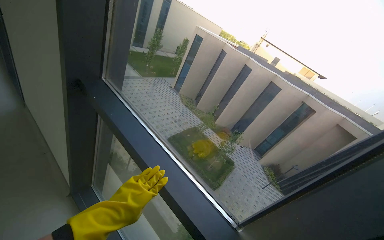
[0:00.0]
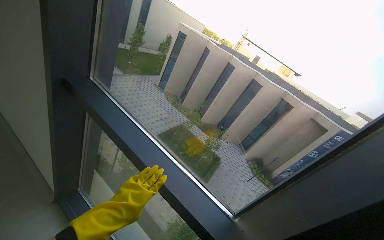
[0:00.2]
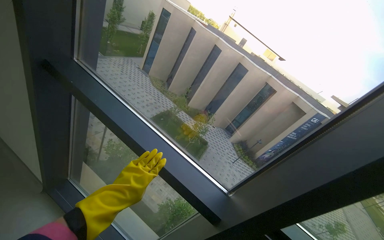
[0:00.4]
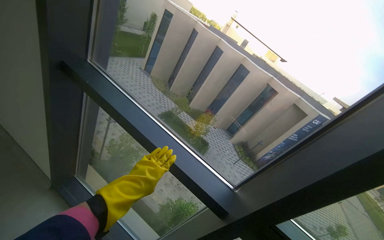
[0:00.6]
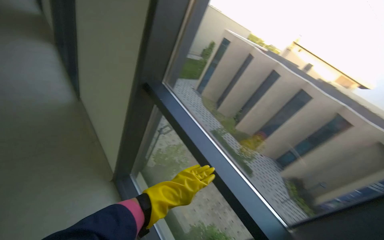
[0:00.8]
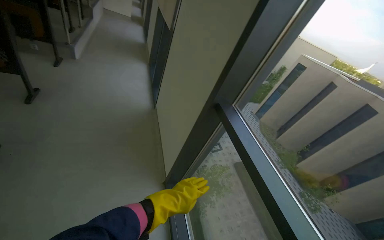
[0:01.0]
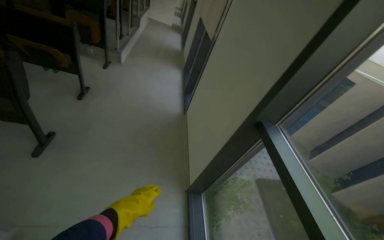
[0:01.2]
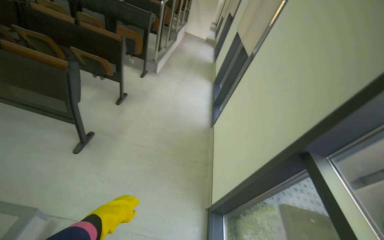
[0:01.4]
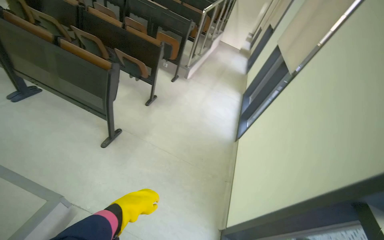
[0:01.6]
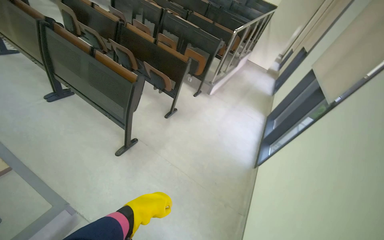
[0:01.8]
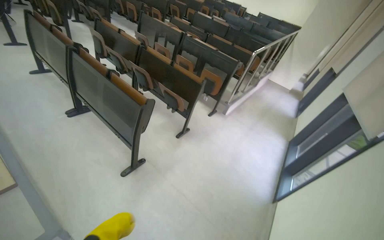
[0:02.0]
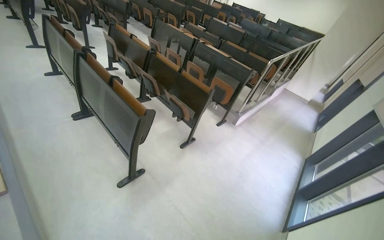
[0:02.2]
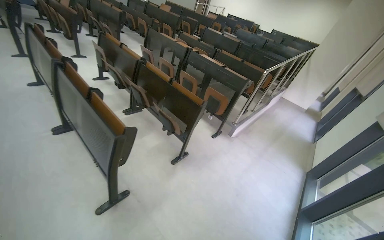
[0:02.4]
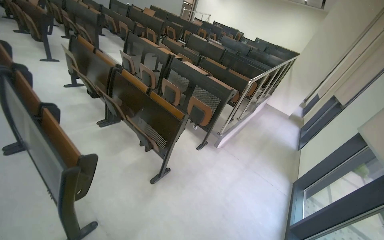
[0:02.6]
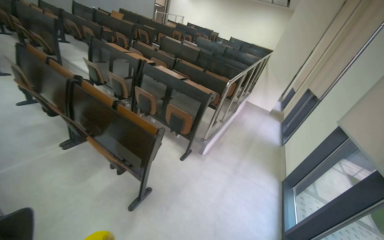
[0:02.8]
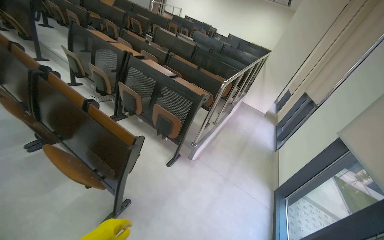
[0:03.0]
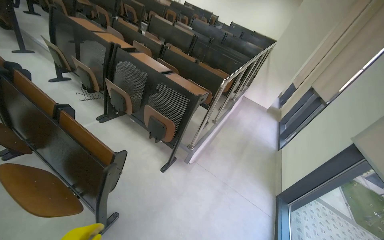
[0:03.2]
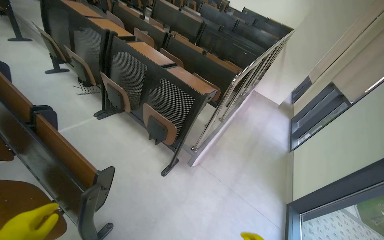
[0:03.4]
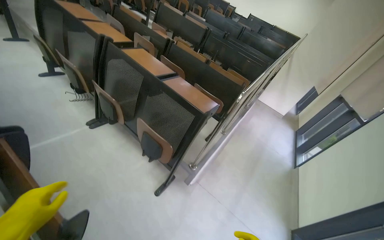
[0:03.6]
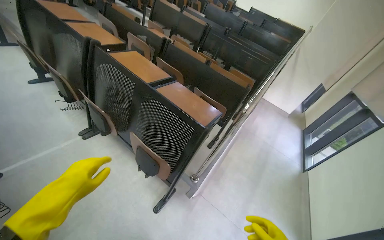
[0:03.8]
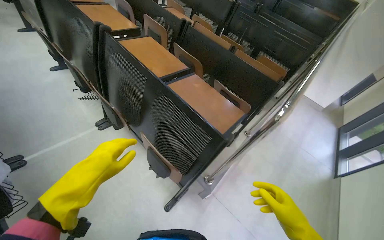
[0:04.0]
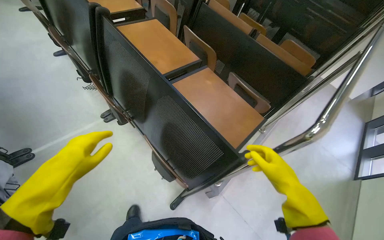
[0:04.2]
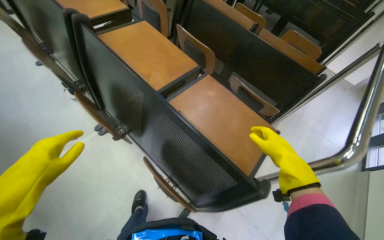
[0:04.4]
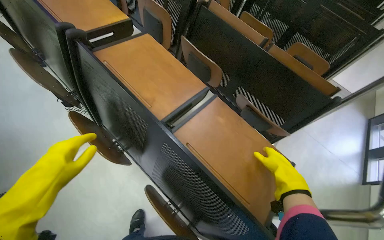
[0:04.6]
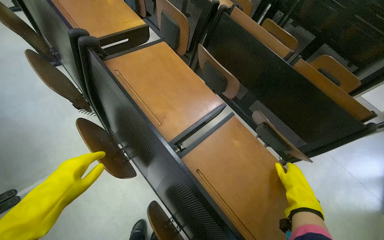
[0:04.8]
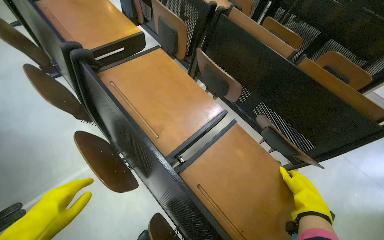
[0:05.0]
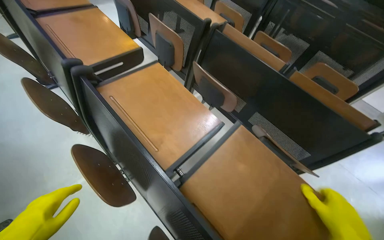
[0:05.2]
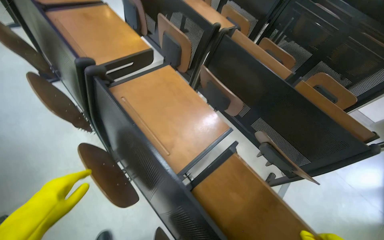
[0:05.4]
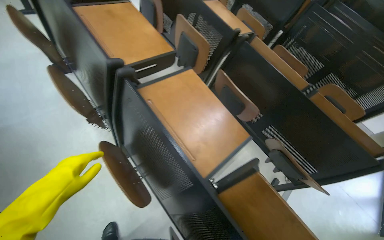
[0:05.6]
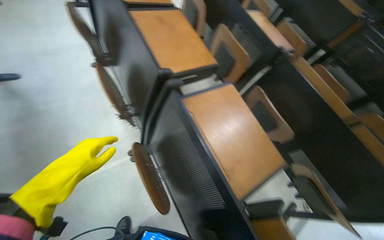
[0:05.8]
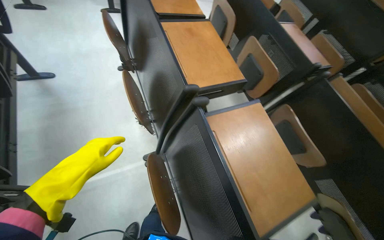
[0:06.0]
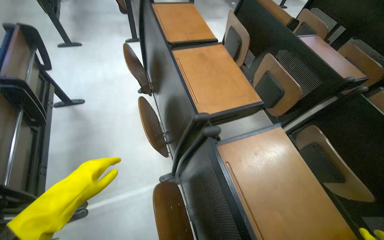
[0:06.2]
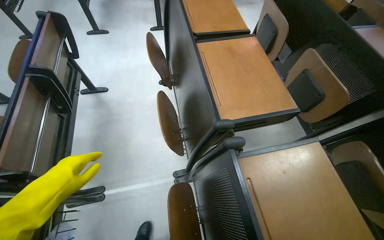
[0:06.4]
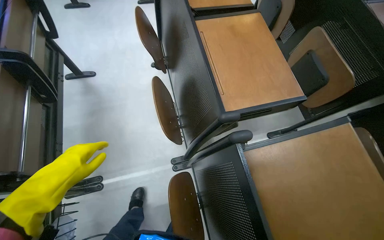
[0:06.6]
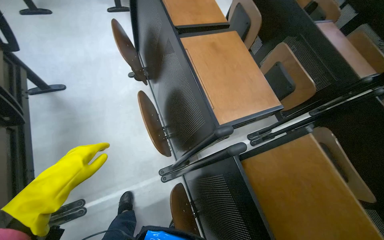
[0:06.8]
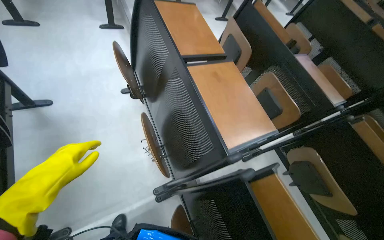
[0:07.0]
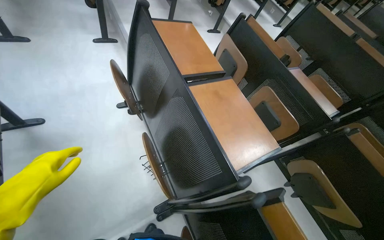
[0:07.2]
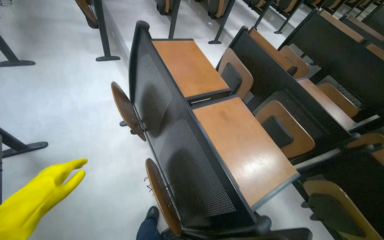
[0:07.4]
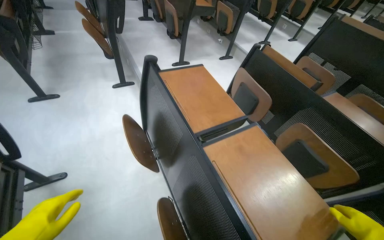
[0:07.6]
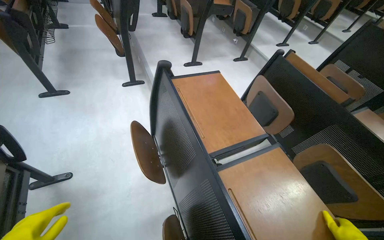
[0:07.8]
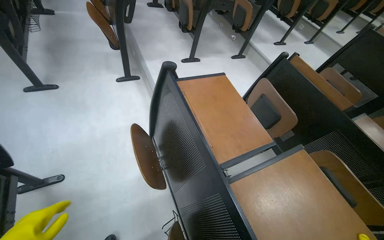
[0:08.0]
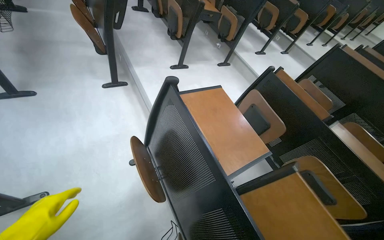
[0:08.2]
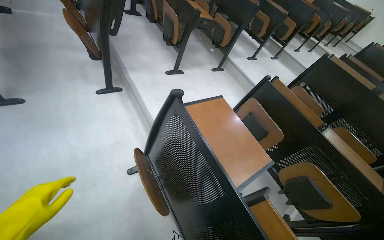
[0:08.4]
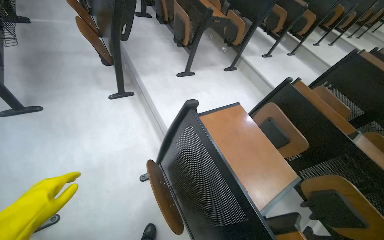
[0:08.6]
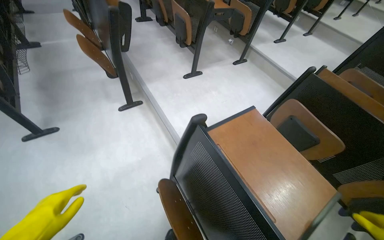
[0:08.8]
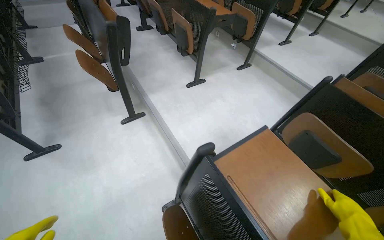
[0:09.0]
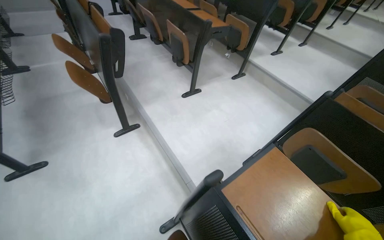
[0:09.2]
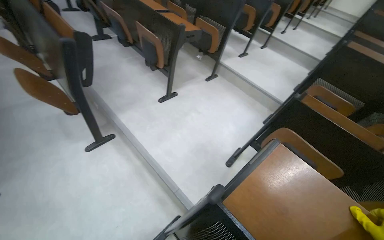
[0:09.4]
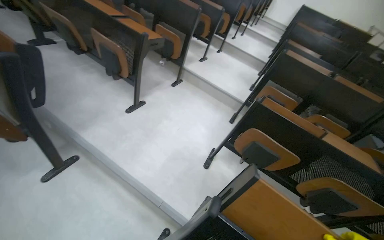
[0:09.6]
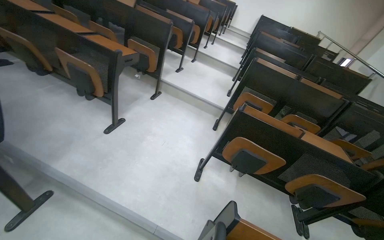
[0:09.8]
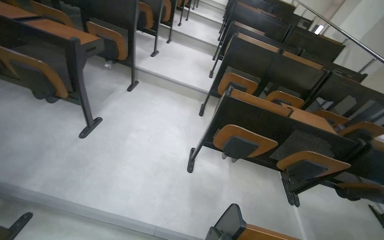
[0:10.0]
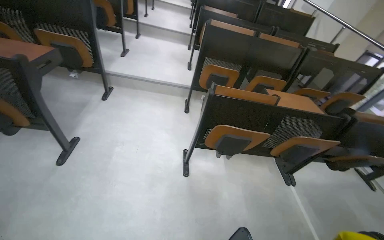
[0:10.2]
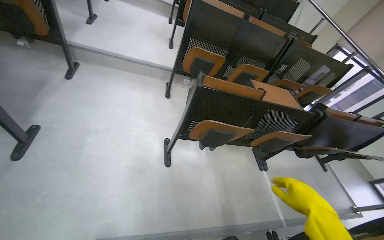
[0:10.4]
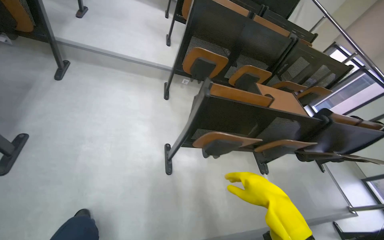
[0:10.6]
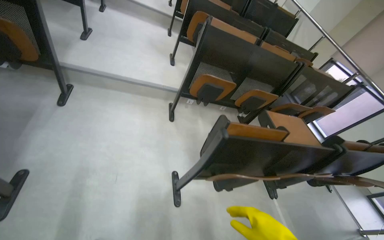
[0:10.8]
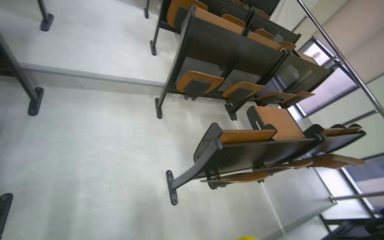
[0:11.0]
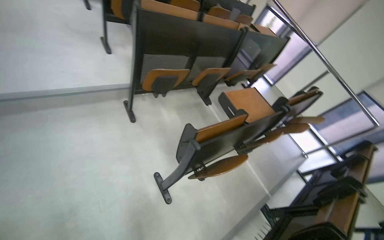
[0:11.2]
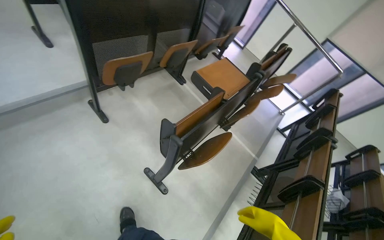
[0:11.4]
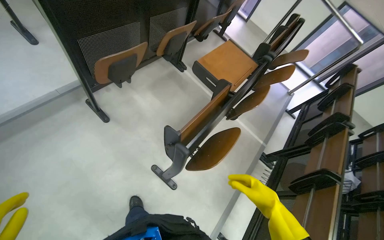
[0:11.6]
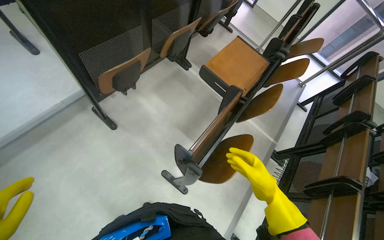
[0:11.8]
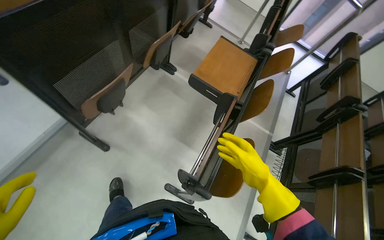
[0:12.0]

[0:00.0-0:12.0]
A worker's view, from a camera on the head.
Job: organizing items.
The whole recording: Organizing and cleaning auditorium desks. The worker sprays, wipes, and adjusts the desks and chairs in the auditorium.
0:00.0 to 0:01.6: The head travels approximately 40 cm. The wearer looks about 65 degrees further to the left. The view tips upward by some 15 degrees.
0:01.6 to 0:03.0: The camera is carried roughly 1.5 m. The view tips upward by some 15 degrees.
0:03.0 to 0:04.4: The camera is carried about 1.5 m. The camera pitches downward, by about 20 degrees.
0:04.4 to 0:06.0: The head travels about 60 cm.
0:06.0 to 0:07.6: The wearer moves approximately 60 cm.
0:07.6 to 0:09.0: The camera travels about 70 cm.
0:09.0 to 0:10.4: The wearer moves some 60 cm. The wearer looks roughly 65 degrees further to the right. The view tilts roughly 15 degrees downward.
0:10.4 to 0:12.0: The camera is carried approximately 1 m. The wearer looks about 50 degrees further to the right. The view tips downward by approximately 35 degrees.

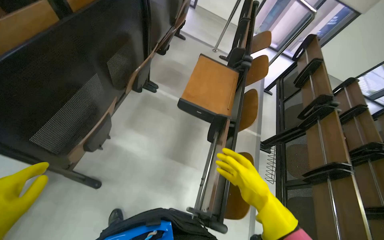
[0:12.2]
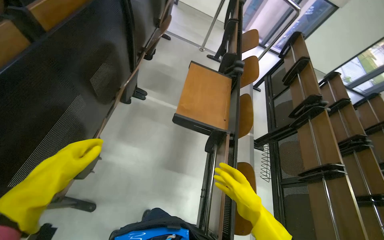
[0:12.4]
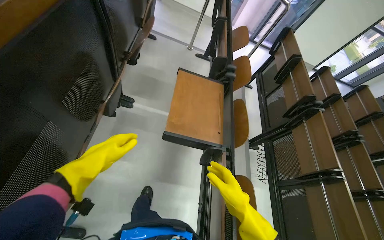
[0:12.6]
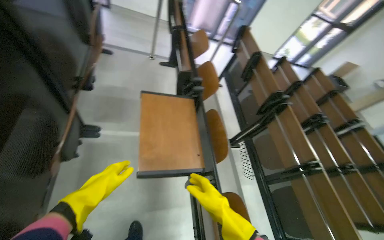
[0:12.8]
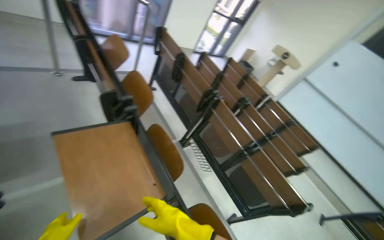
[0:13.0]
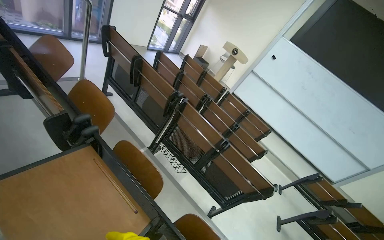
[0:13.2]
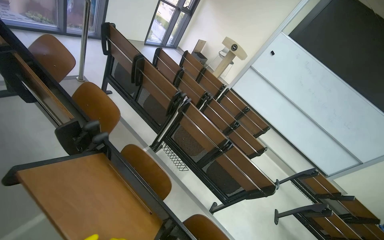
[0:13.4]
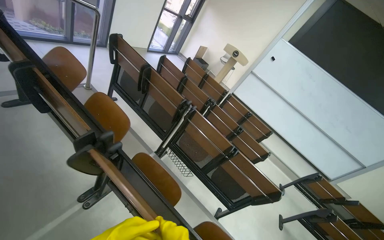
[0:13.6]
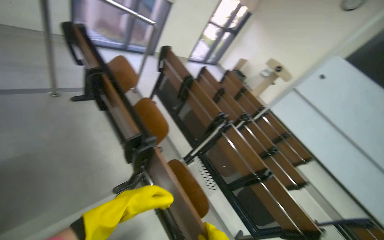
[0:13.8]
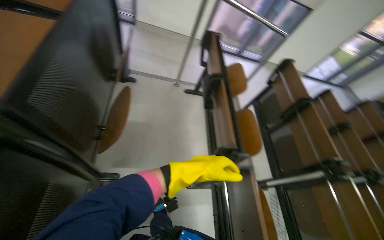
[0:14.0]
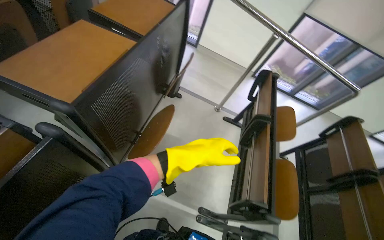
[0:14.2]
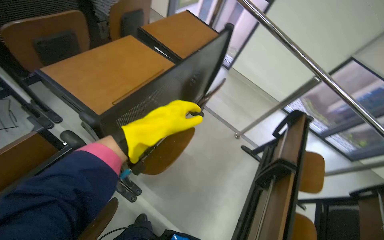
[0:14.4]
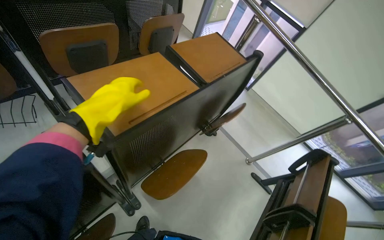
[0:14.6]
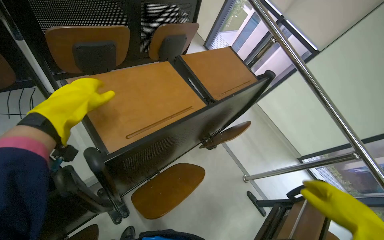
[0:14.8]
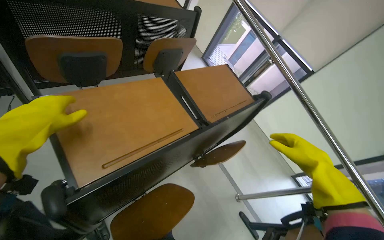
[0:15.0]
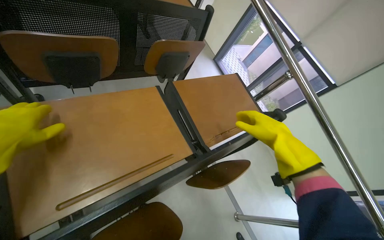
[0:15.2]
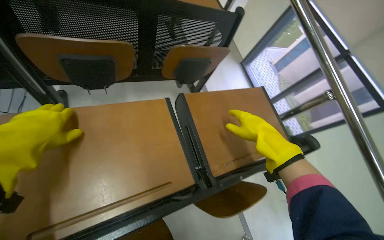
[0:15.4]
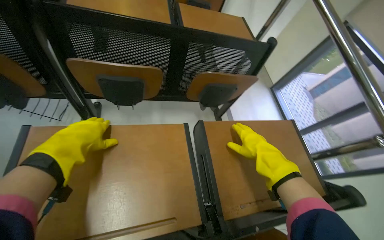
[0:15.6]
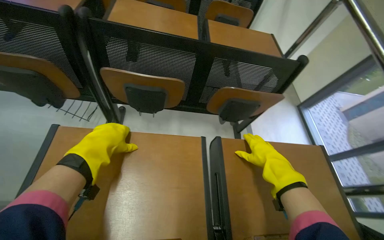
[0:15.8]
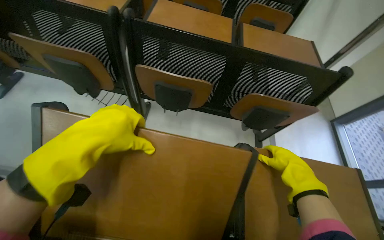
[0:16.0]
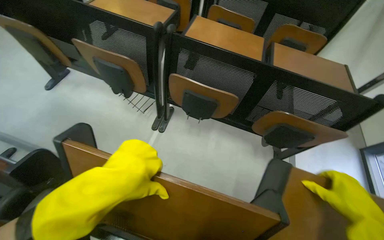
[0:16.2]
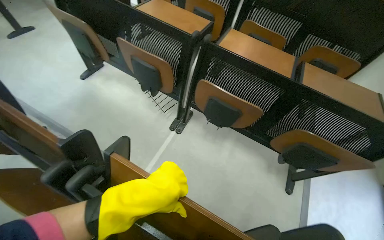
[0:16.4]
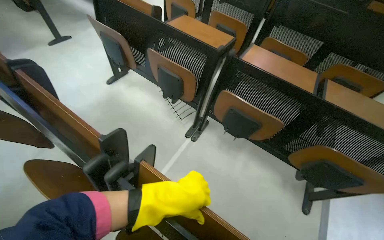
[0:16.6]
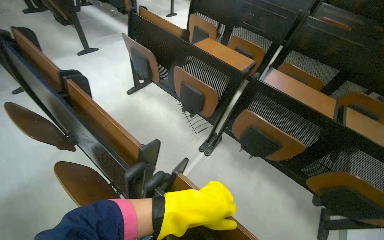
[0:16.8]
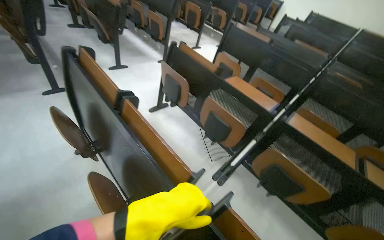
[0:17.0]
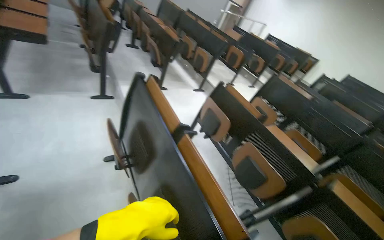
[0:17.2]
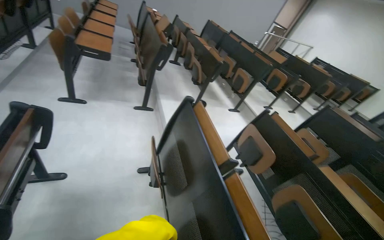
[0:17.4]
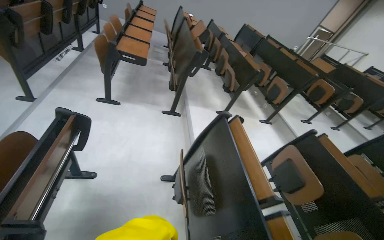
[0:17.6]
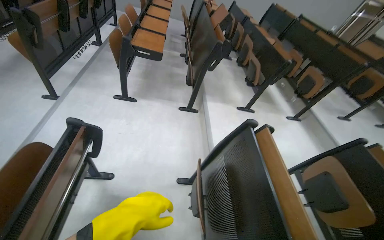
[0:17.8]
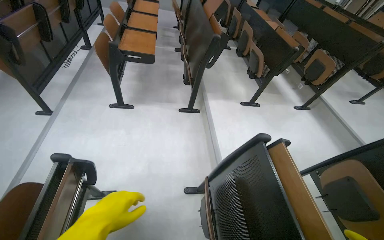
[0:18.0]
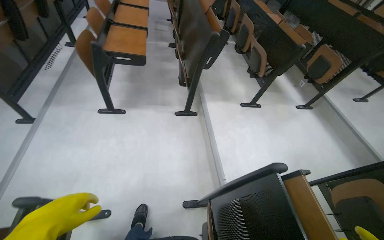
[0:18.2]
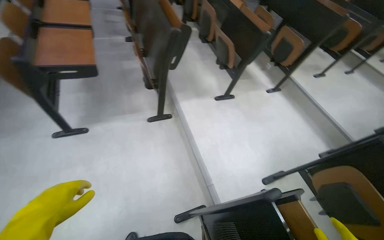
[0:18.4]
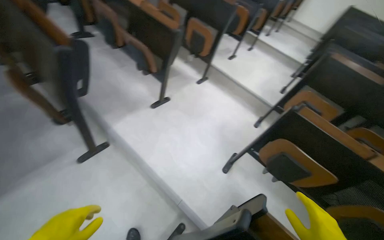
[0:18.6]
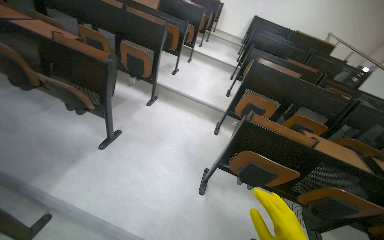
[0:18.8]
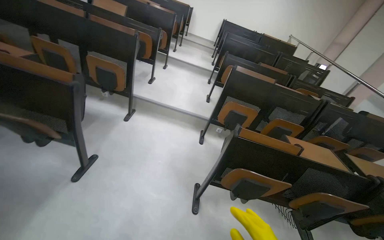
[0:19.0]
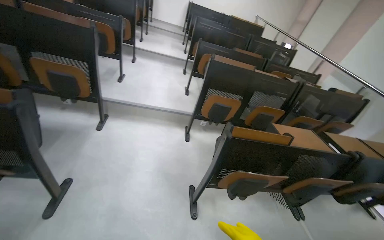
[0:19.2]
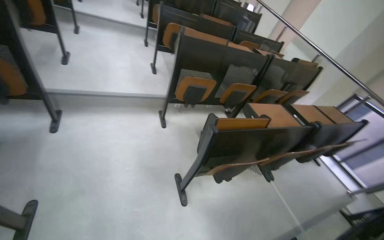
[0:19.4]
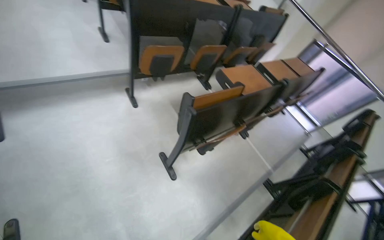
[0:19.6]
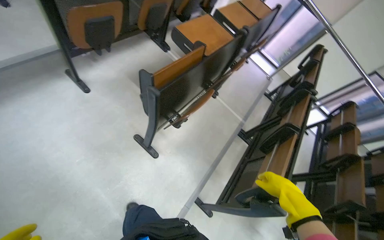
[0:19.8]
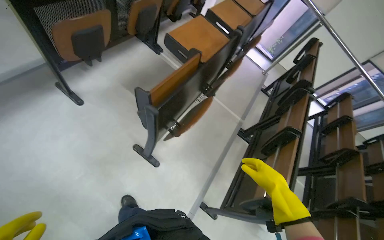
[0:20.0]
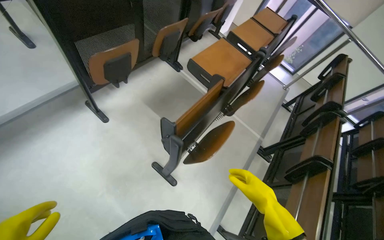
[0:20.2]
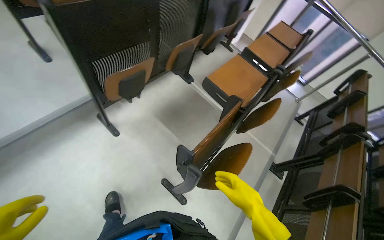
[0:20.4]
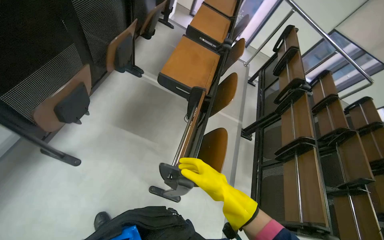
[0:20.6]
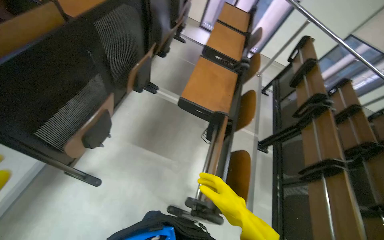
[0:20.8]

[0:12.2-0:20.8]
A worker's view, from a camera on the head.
Job: organizing items.
The whole recording: Organizing and cleaning auditorium desks. The worker sprays, wipes, and adjusts the desks and chairs in the auditorium.
0:12.2 to 0:13.6: The wearer moves some 80 cm. The wearer's head swings about 70 degrees to the right.
0:13.6 to 0:15.0: The camera travels about 60 cm. The head turns to the left by roughly 100 degrees. The view tilts approximately 25 degrees upward.
0:15.0 to 0:16.6: The wearer looks approximately 70 degrees further to the left. The view tilts some 20 degrees upward.
0:16.6 to 0:18.0: The head travels roughly 1 m. The head turns to the left by approximately 50 degrees. The wearer looks approximately 20 degrees further upward.
0:18.0 to 0:19.4: The head travels approximately 1 m. The wearer looks about 100 degrees further to the right. The view tilts approximately 20 degrees downward.
0:19.4 to 0:20.8: The camera travels approximately 90 cm. The head rotates roughly 50 degrees to the right. The view tips downward by approximately 35 degrees.
